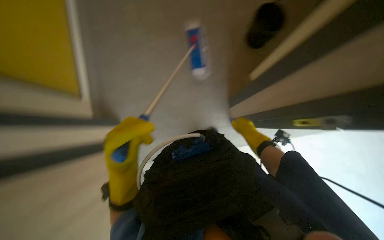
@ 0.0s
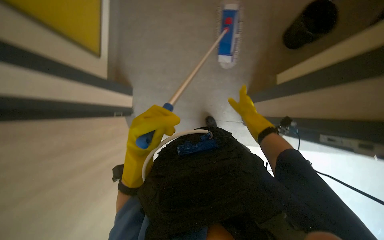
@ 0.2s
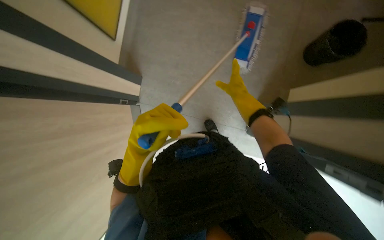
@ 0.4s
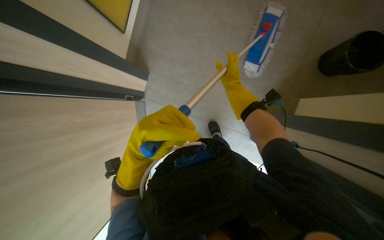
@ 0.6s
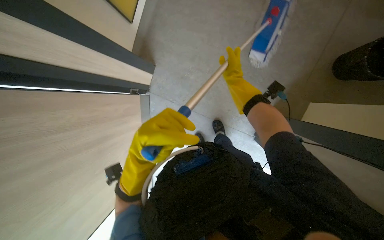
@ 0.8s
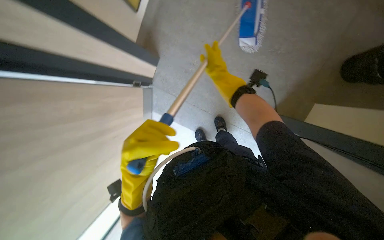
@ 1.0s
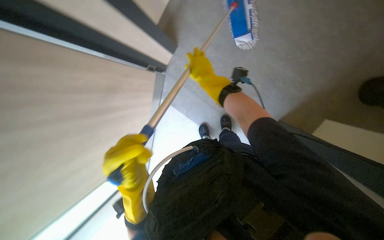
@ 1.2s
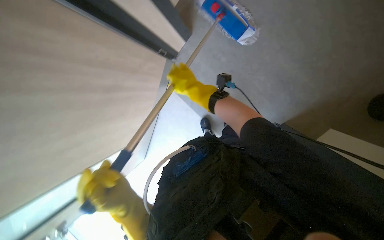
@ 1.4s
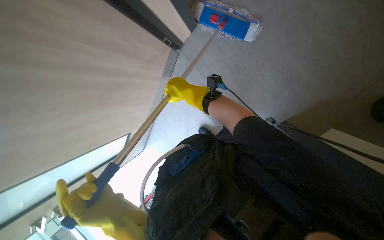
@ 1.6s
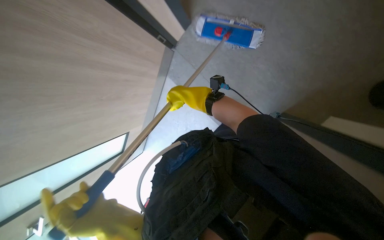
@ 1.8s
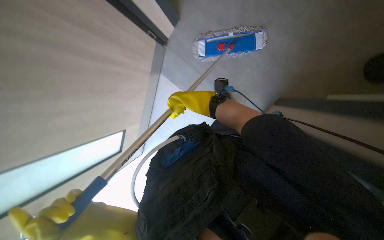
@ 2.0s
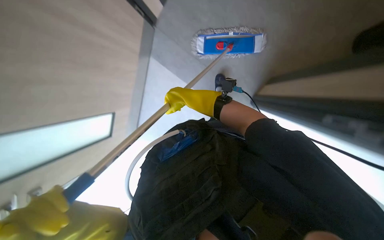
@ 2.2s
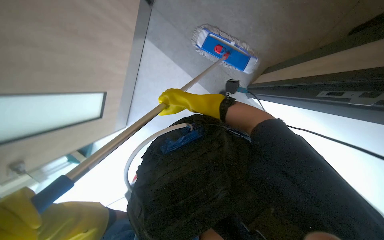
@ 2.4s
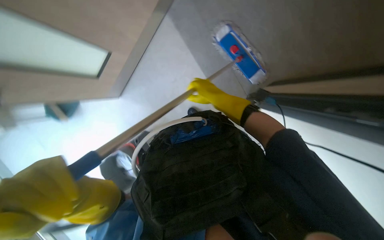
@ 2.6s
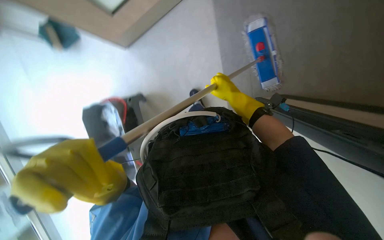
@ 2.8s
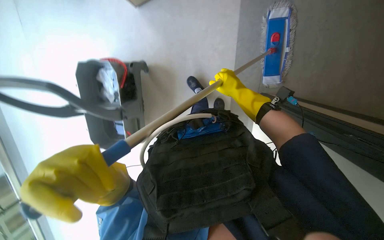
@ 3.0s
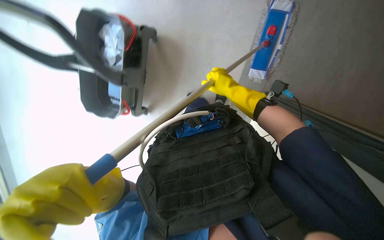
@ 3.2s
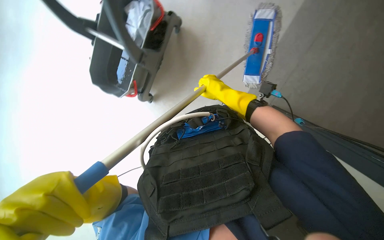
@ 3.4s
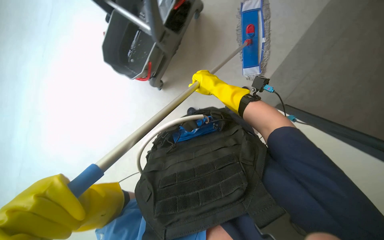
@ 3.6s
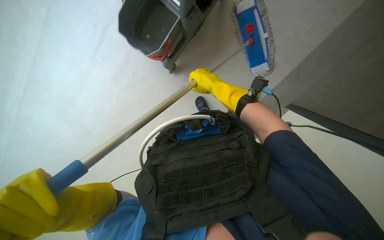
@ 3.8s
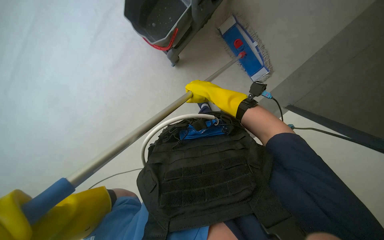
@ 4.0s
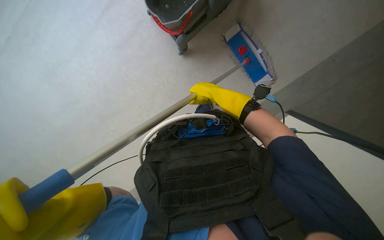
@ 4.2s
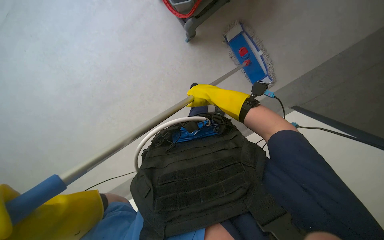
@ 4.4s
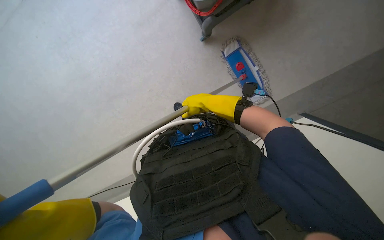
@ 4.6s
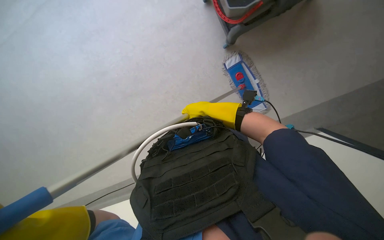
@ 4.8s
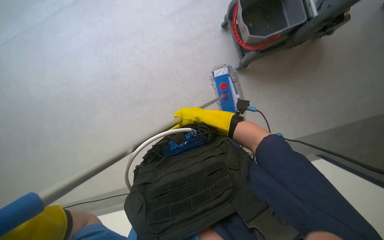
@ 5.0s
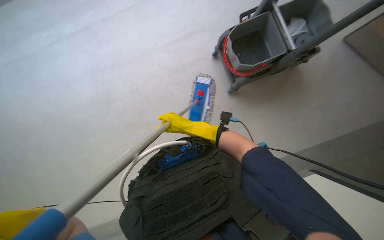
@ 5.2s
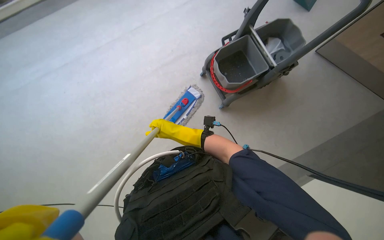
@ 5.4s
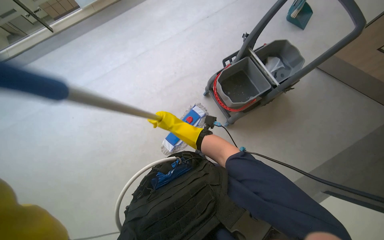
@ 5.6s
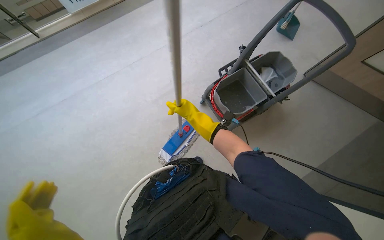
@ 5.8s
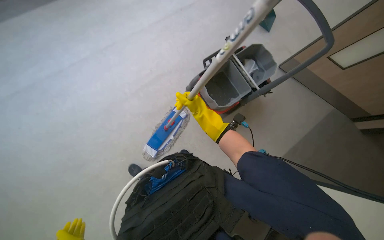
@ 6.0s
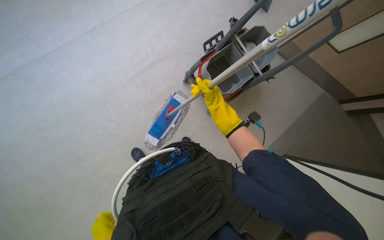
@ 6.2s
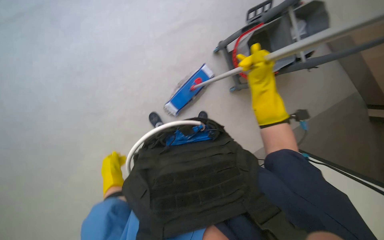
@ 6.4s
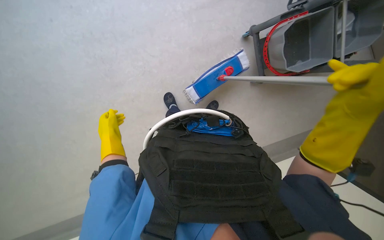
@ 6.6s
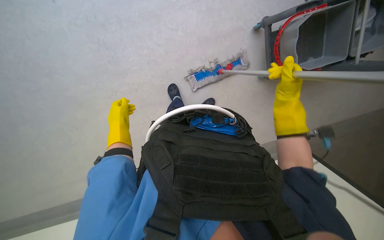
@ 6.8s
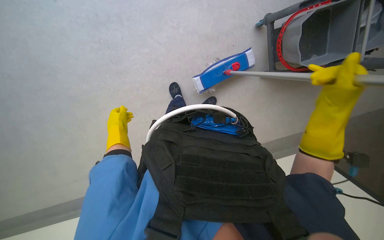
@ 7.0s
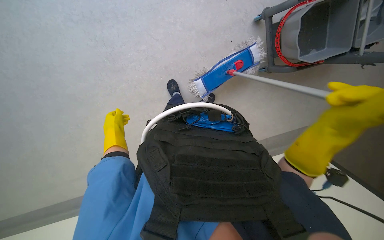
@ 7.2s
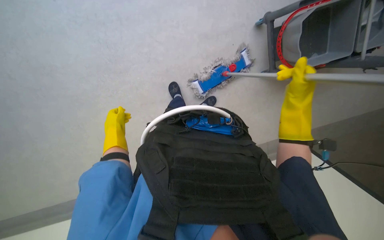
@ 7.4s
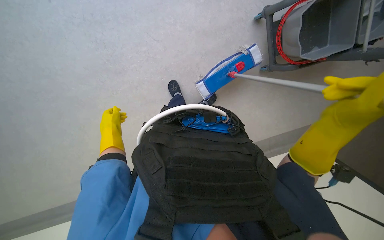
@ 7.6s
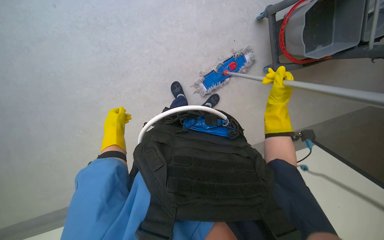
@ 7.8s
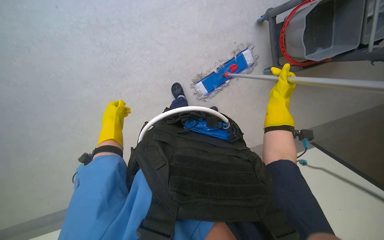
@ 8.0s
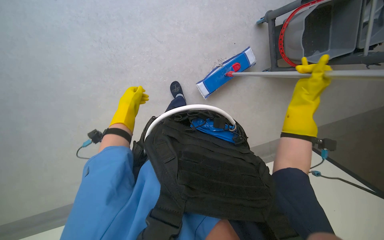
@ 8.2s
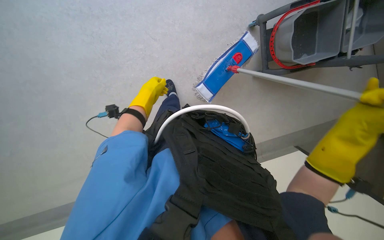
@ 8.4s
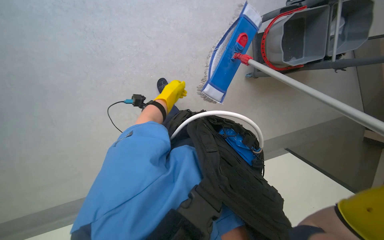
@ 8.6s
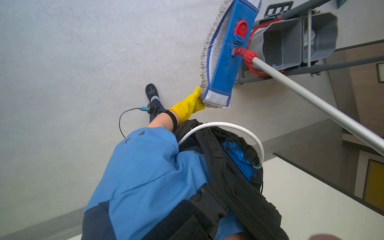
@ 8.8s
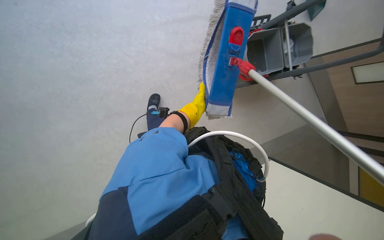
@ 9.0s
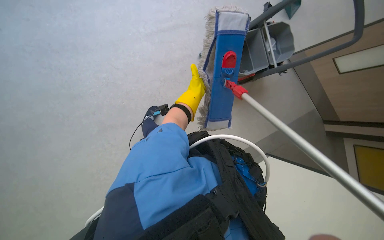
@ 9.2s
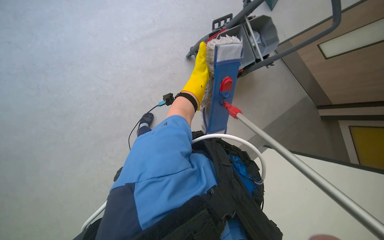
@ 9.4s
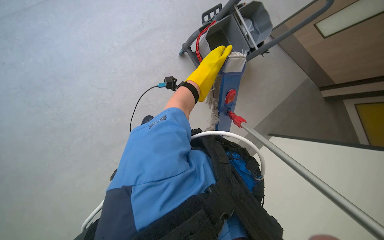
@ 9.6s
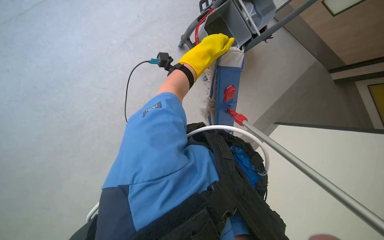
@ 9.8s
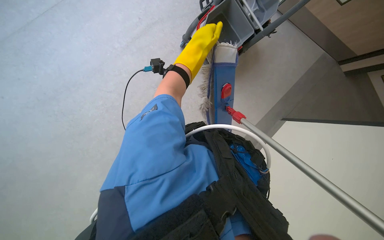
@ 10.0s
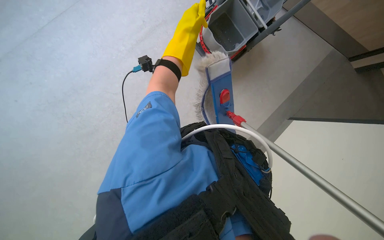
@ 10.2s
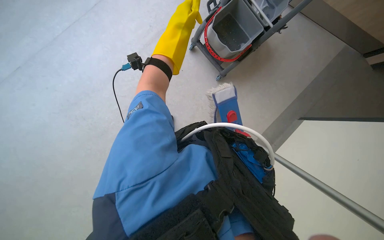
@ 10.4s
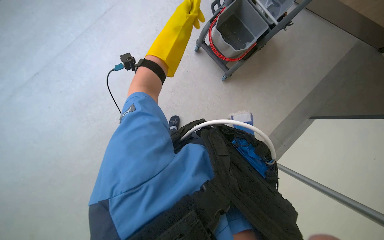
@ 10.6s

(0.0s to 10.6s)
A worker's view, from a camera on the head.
Job: mopping floor.
The whole recording: Mopping floor with mop. Mops the floor with a flat mop.
0.0s - 1.6s: The head rotates approximately 25 degrees to the left. The view tilts about 20 degrees downward.
1.6s - 3.0s: The camera sweeps to the right, by roughly 15 degrees. Everything in view rotates approximately 25 degrees clockwise.
3.0s - 4.6s: The right hand goes approximately 10 cm to the left.
4.6s - 6.0s: The view tilts about 30 degrees upward.
6.0s - 7.6s: The view tilts about 25 degrees downward.
7.6s - 9.0s: The view pans to the right by roughly 15 degrees. The view tilts roughly 15 degrees upward. The left hand is displaced to the right and farther from the camera by about 40 cm.
9.0s - 10.6s: The scene turns roughly 25 degrees counterclockwise in the picture. The left hand heads nearer to the camera and up the picture, covering some 40 cm.

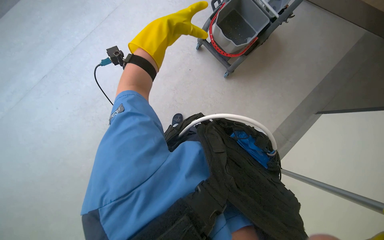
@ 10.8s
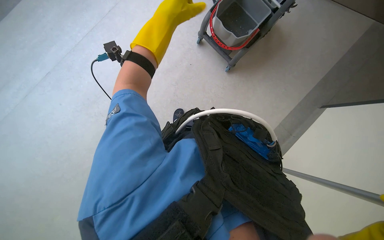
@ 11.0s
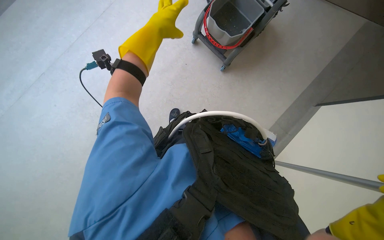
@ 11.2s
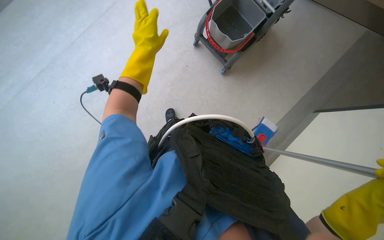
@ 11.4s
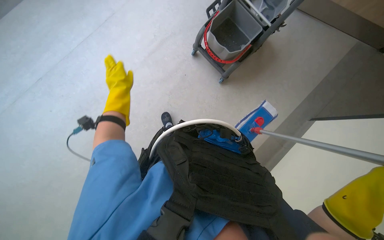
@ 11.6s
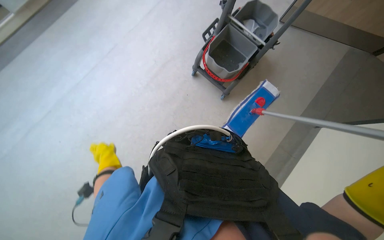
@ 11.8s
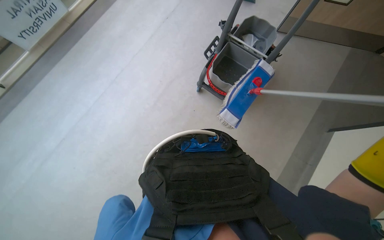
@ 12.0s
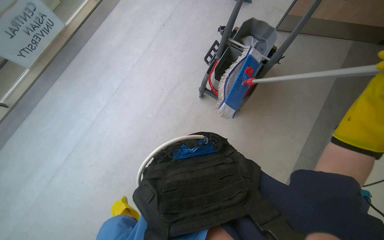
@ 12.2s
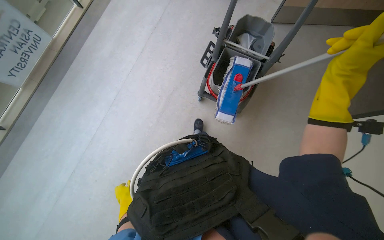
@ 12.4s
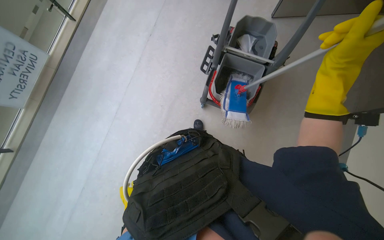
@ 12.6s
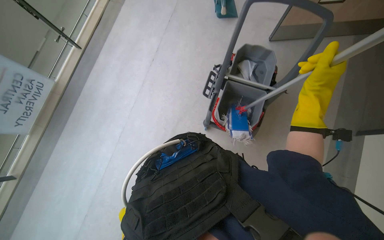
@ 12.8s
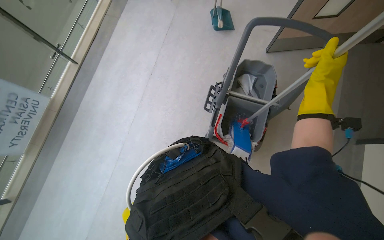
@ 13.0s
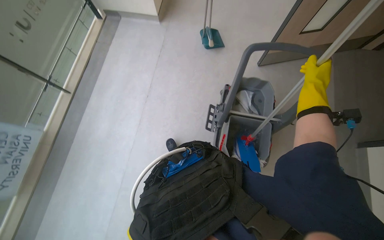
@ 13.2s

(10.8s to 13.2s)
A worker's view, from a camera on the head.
Job: mopping floor.
The whole recording: Mopping floor with mop. Mops the floor with a flat mop.
10.8s - 12.0s: The wearer looks approximately 15 degrees further upward.
12.0s - 13.2s: The camera travels about 60 cm.

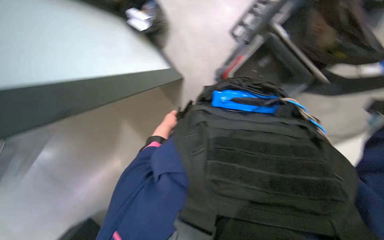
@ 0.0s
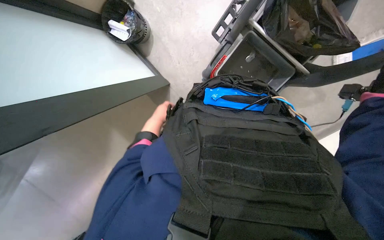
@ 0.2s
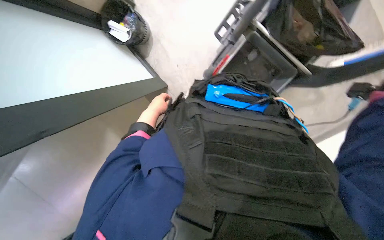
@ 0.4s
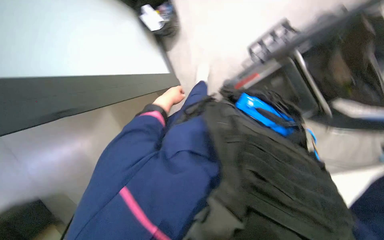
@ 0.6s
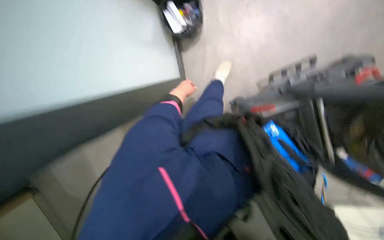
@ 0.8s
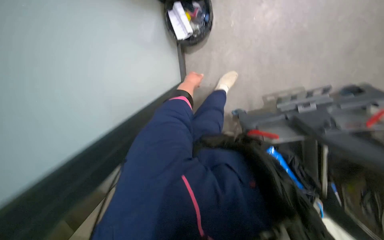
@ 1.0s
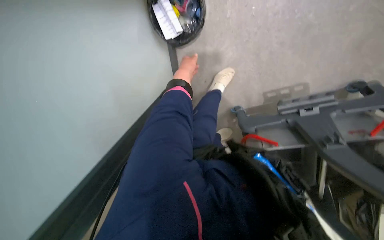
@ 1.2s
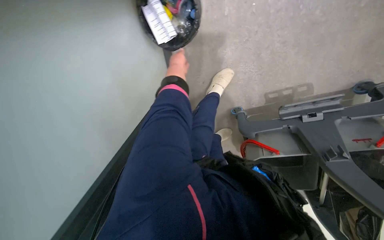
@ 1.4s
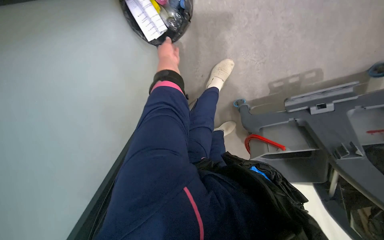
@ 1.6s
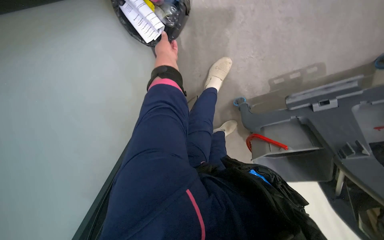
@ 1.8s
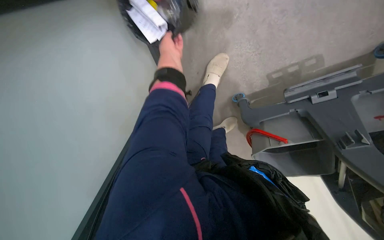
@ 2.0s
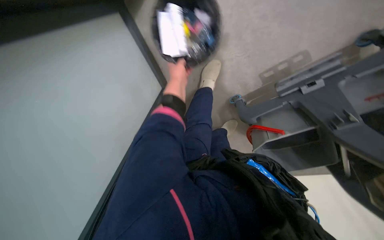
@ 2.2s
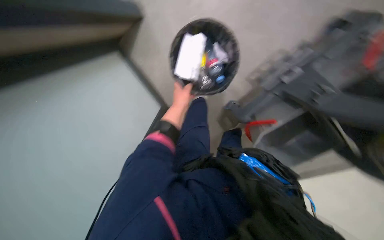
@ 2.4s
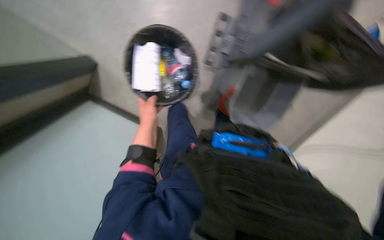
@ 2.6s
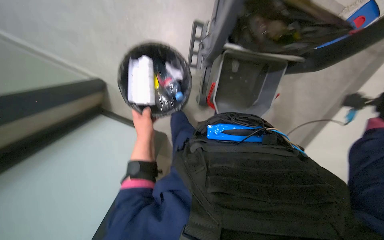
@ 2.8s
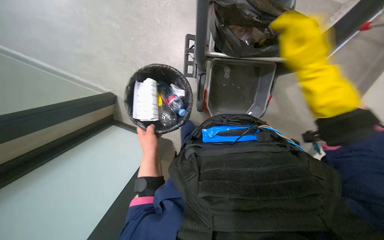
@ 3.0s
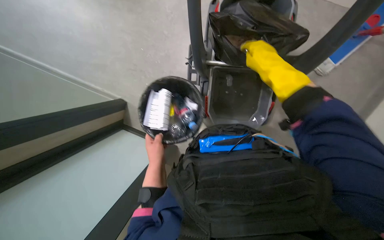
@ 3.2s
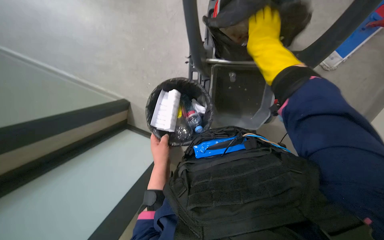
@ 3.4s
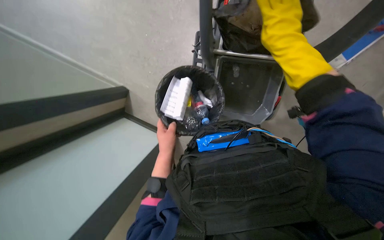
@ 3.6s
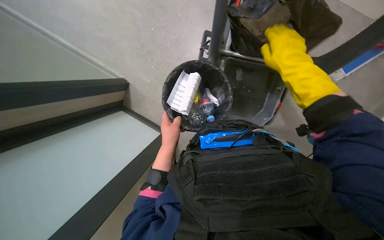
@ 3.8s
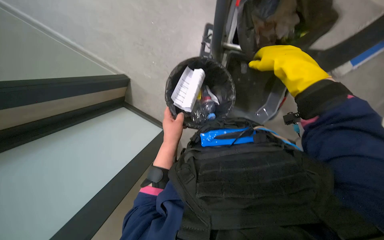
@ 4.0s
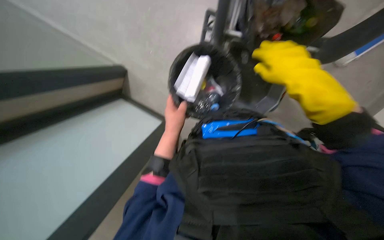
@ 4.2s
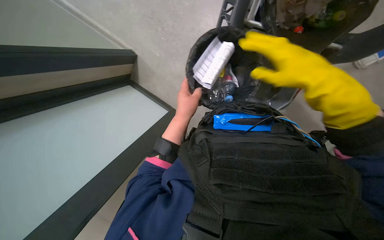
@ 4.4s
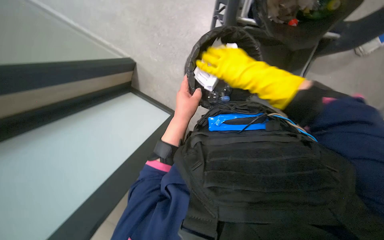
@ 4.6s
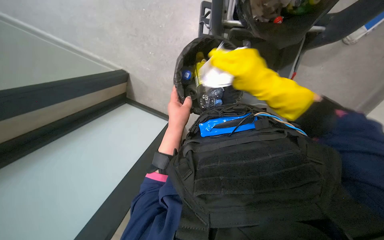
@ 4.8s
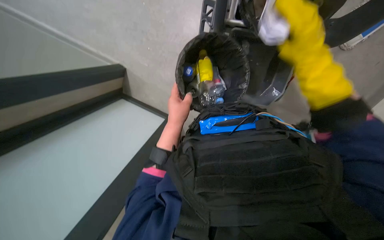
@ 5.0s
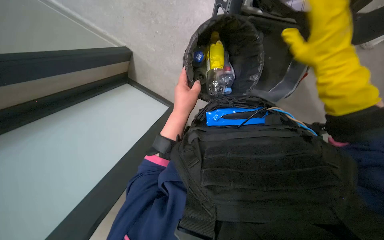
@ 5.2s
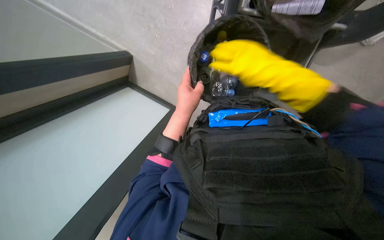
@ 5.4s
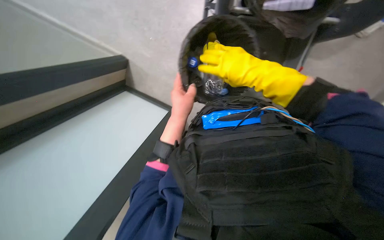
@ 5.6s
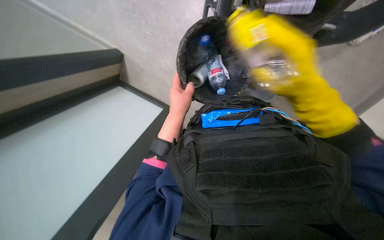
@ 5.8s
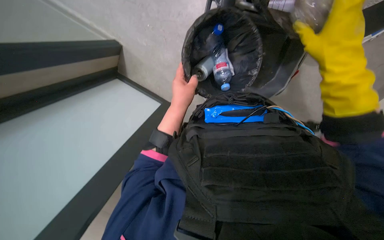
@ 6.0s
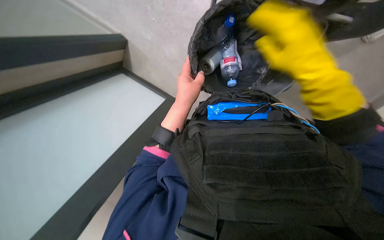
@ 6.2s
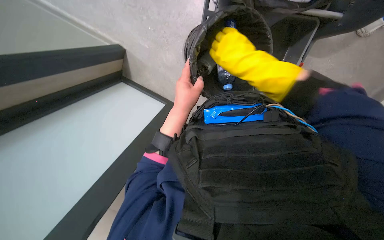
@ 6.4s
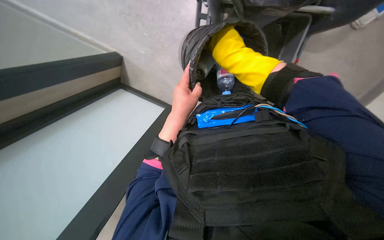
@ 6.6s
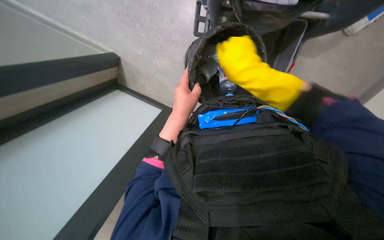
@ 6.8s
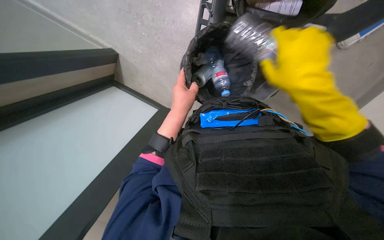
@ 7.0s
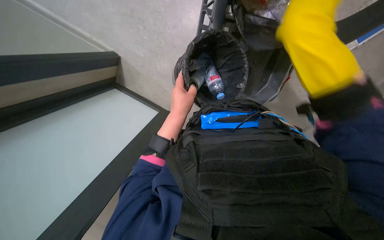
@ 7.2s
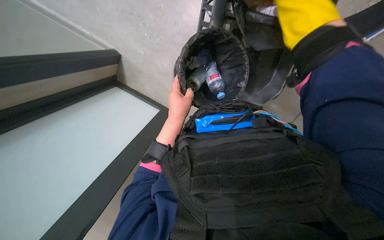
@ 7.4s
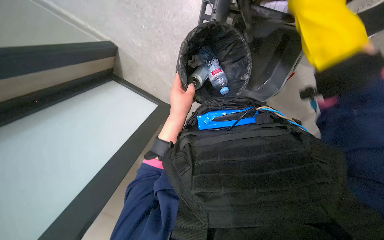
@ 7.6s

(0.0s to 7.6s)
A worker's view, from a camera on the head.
Job: managing trash.
The whole recording: Emptying trash and sorting recyclables. The worker empties a small trash bin into a larger bag and sorts recyclable items into the cart.
0.0s - 1.6s: The camera is carried some 70 cm. The view tips downward by some 25 degrees.
1.6s - 3.0s: The wearer looks approximately 15 degrees further upward. The scene rotates counterclockwise by roughly 40 degrees.
3.0s - 4.6s: The left hand goes roughly 15 cm nearer to the camera and to the right.
